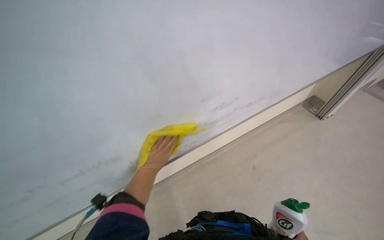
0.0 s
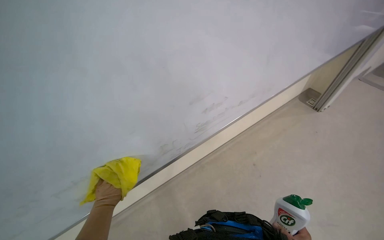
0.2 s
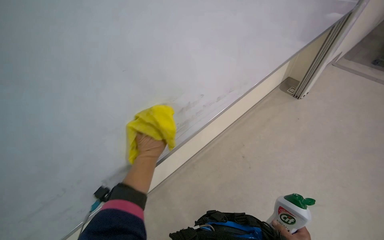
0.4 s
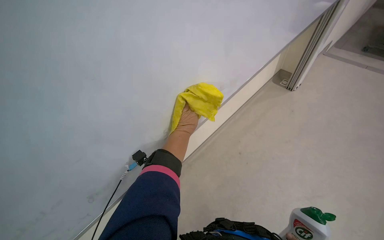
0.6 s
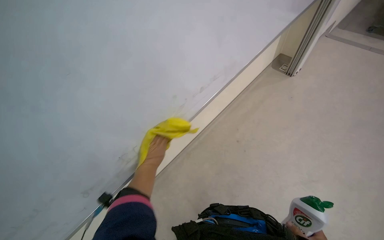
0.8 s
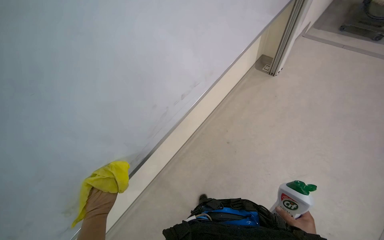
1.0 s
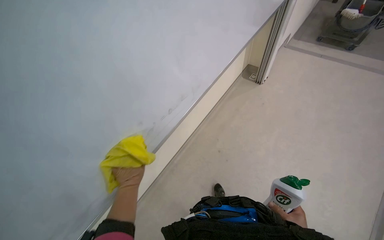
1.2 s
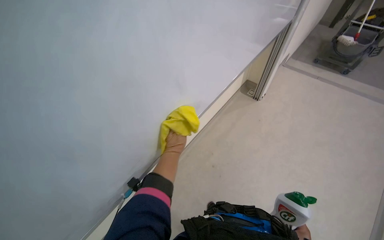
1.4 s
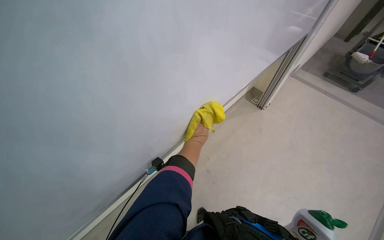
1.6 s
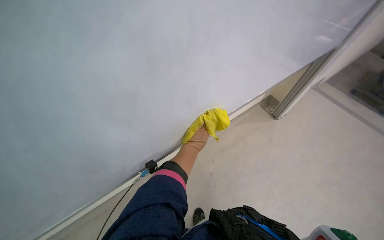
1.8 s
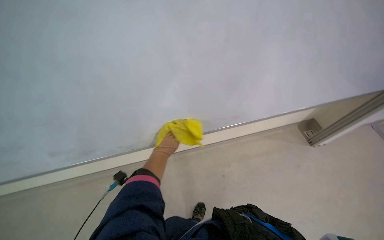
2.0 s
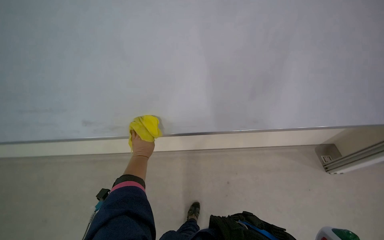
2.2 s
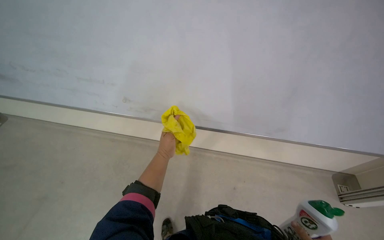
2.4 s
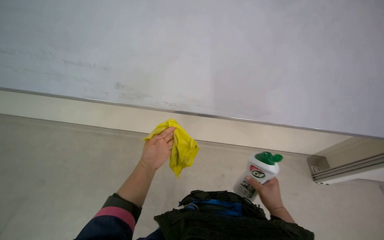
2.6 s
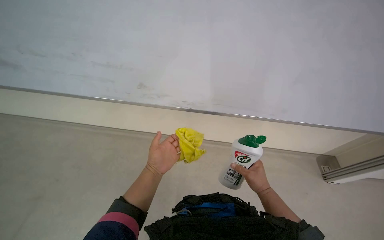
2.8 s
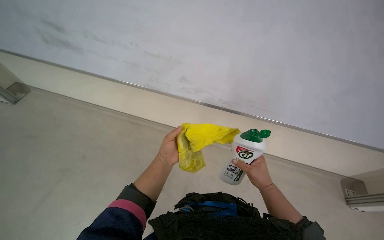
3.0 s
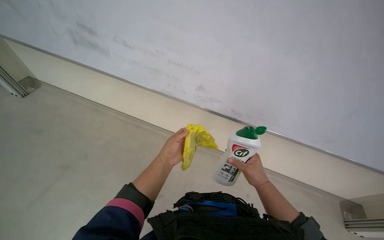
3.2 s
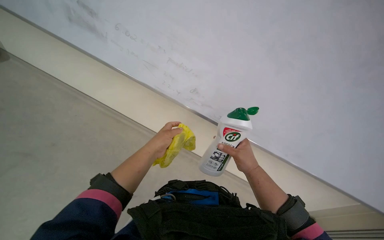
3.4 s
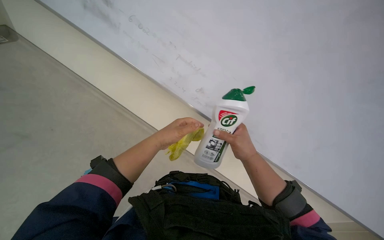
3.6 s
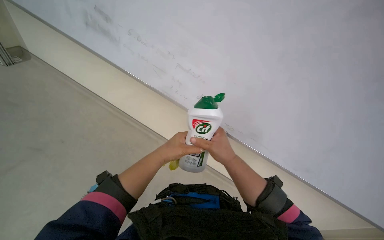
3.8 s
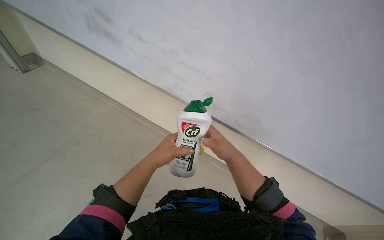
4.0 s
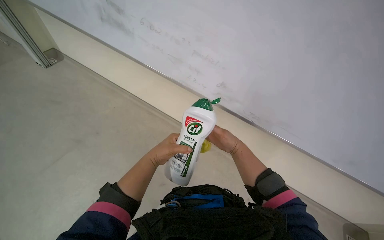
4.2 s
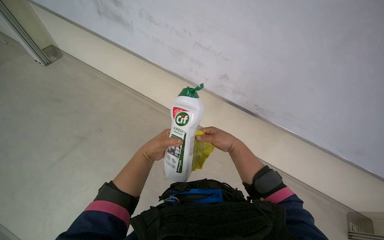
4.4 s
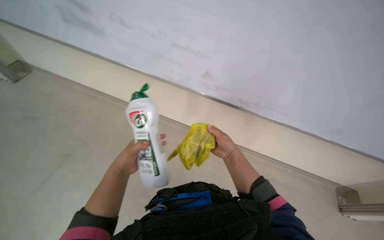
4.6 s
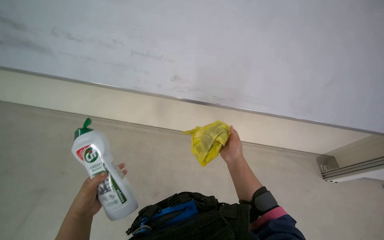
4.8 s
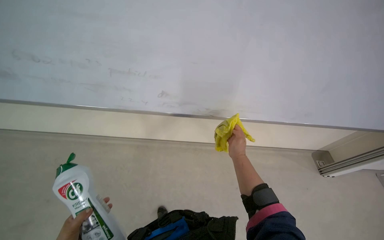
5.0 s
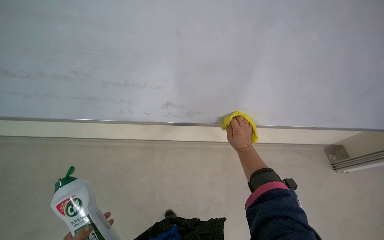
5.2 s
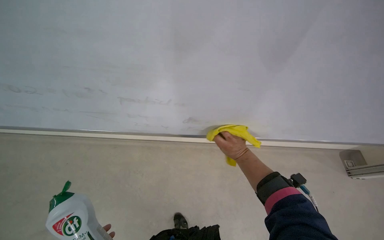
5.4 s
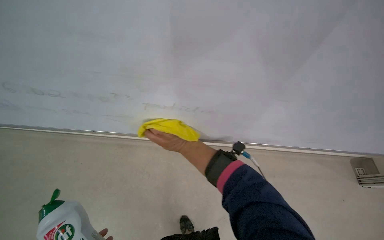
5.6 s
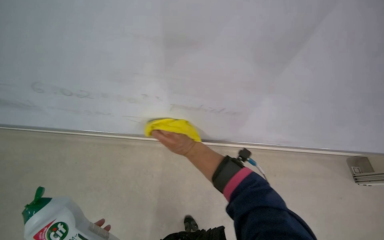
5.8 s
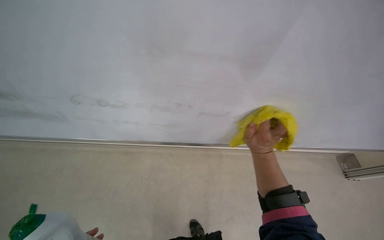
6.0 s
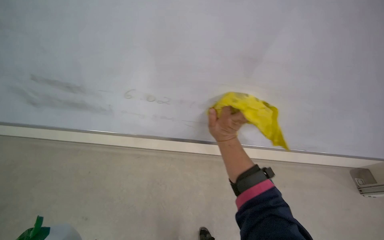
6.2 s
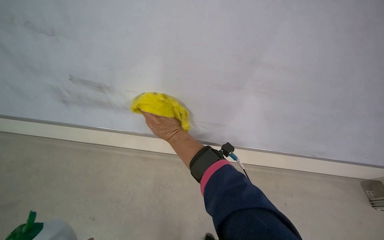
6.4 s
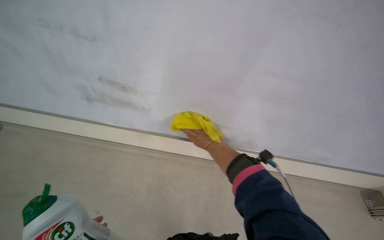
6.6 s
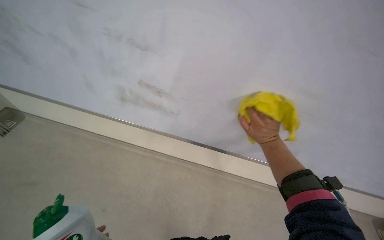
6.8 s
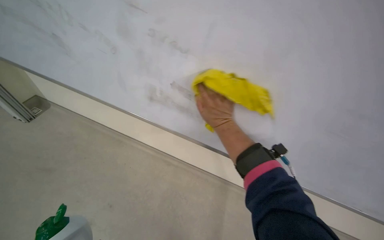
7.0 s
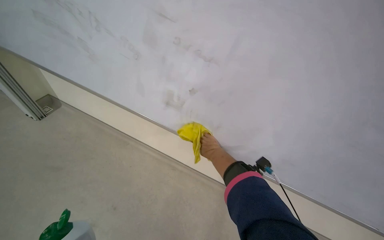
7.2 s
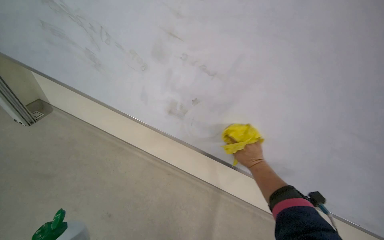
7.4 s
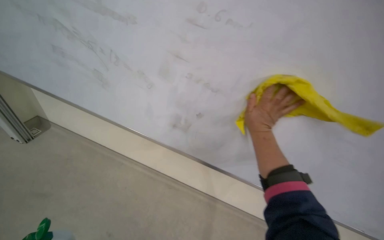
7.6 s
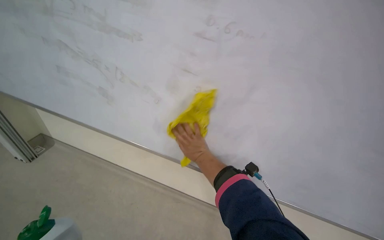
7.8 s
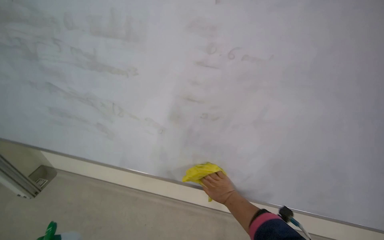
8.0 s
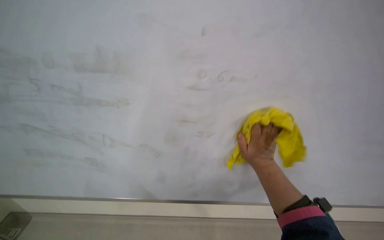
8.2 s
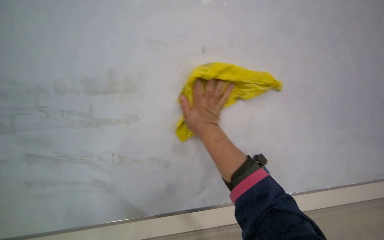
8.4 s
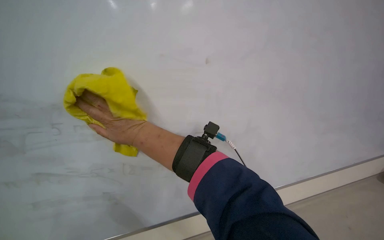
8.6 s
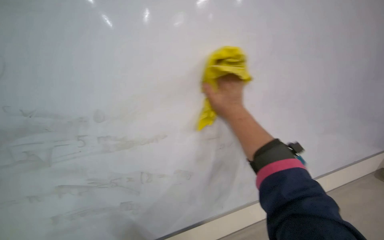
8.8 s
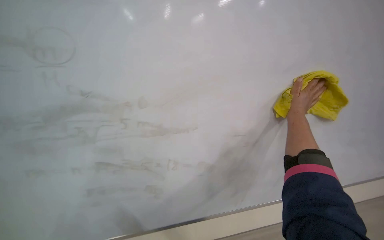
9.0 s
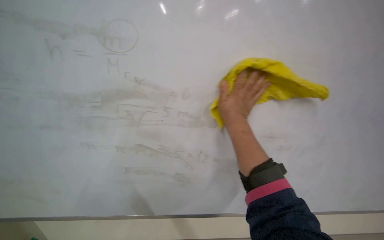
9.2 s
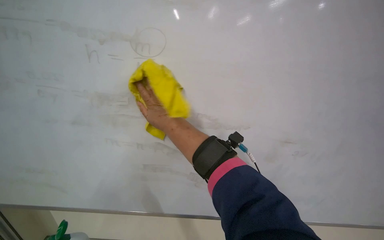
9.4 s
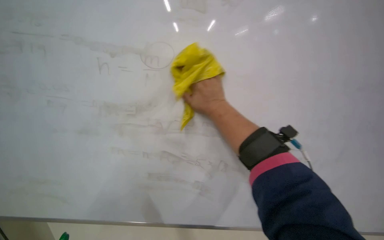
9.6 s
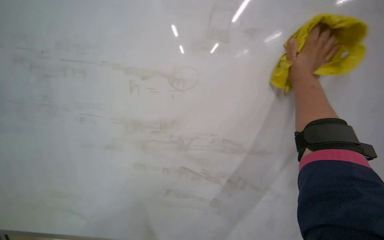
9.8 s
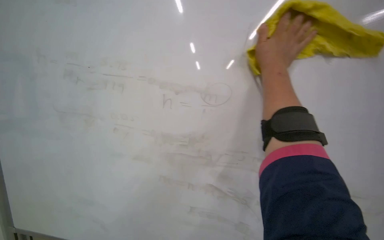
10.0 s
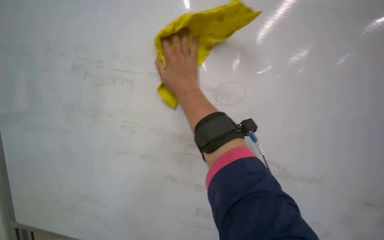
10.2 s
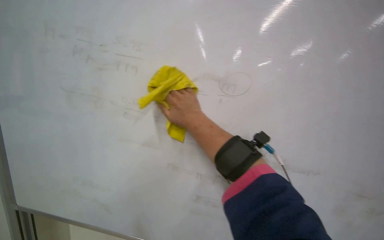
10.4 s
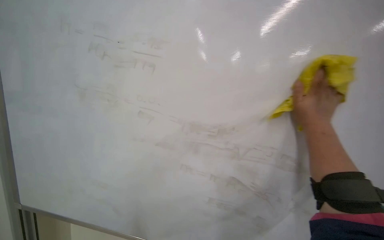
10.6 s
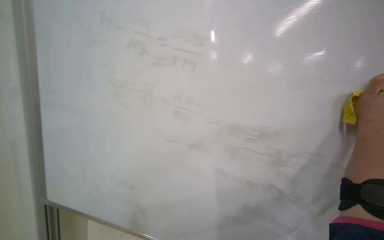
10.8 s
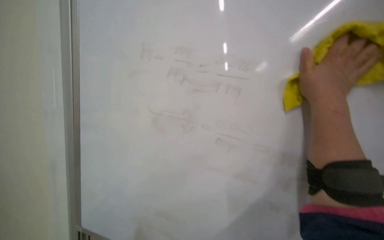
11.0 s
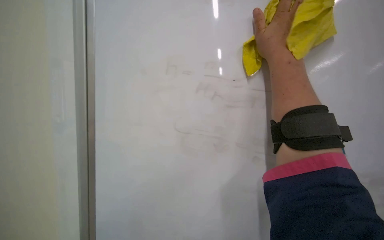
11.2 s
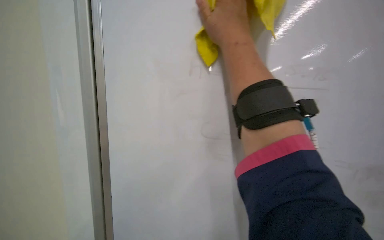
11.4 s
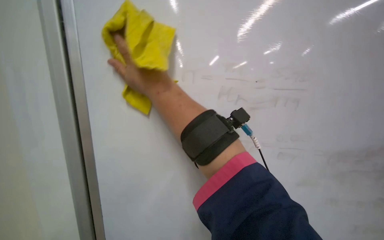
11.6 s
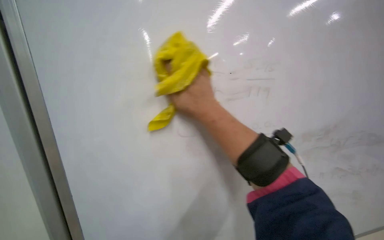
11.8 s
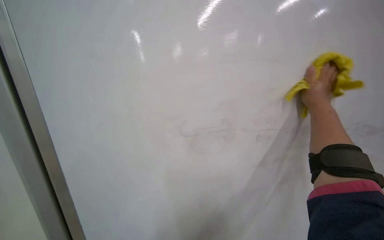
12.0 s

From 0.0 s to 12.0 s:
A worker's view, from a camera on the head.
Job: wiping surfaces.
The whole recording: Cleaning whiteboard. The worker prepares cleaning supplies and wipes the whiteboard with a cloth and cleaner.
From 0.0 s to 1.6 s: The camera sweeps to the right, by some 15 degrees. The left hand swings left and right, about 25 cm each way, with 3 reversals.
From 1.6 s to 3.0 s: The head turns to the left by roughly 45 degrees.
From 3.0 s to 4.4 s: The right hand travels up the picture by about 15 cm.
From 6.0 s to 7.6 s: The camera travels roughly 50 cm. The wearer looks approximately 15 degrees further upward.
From 7.6 s to 9.0 s: The right hand goes to the left and returns, roughly 50 cm each way.
From 10.4 s to 12.0 s: The wearer looks approximately 15 degrees further upward. The right hand goes left and right, roughly 50 cm each way, reversing 2 times.

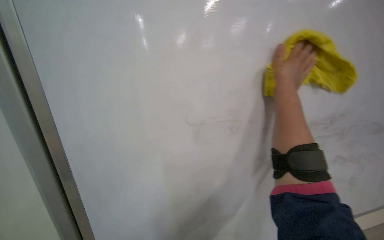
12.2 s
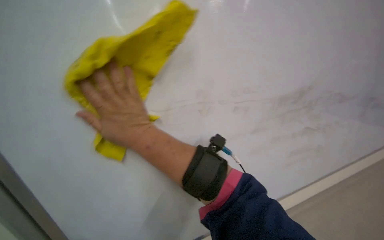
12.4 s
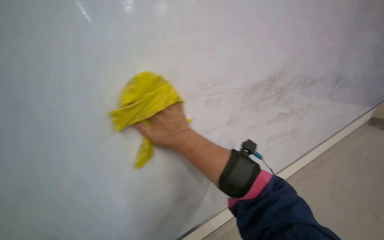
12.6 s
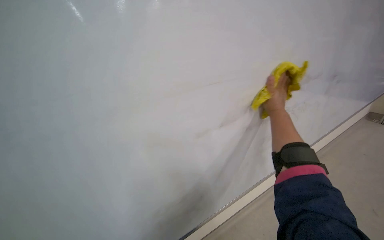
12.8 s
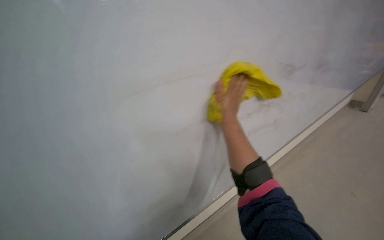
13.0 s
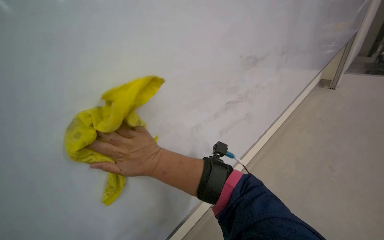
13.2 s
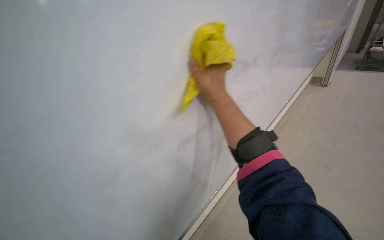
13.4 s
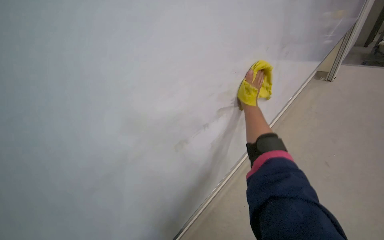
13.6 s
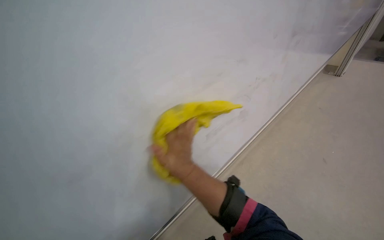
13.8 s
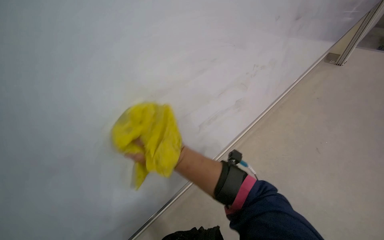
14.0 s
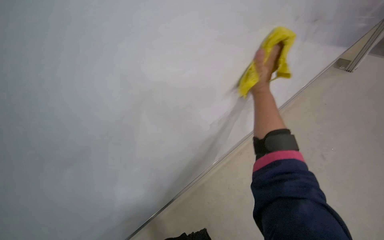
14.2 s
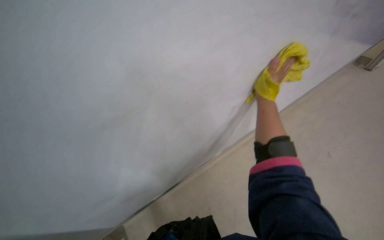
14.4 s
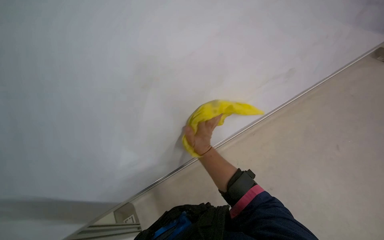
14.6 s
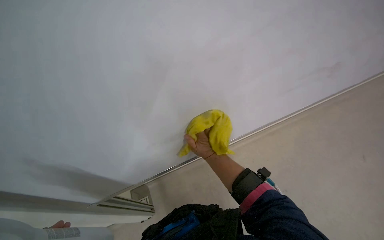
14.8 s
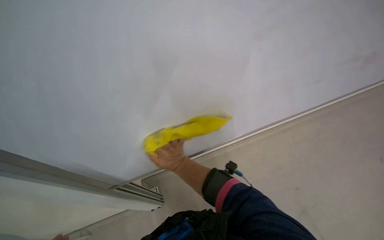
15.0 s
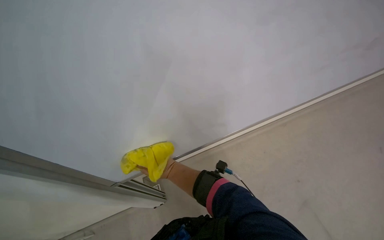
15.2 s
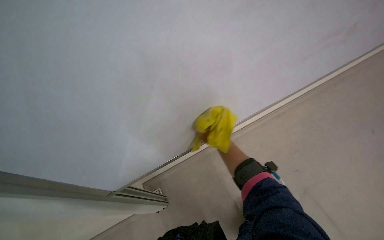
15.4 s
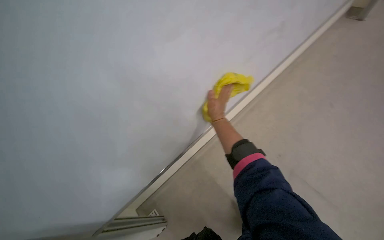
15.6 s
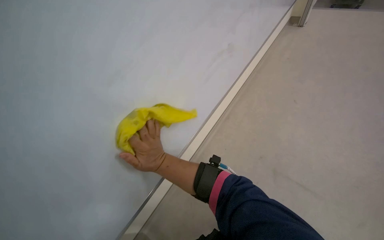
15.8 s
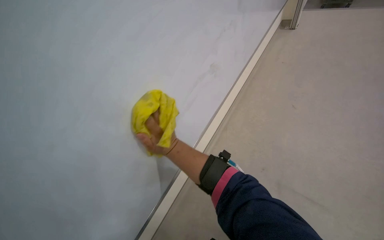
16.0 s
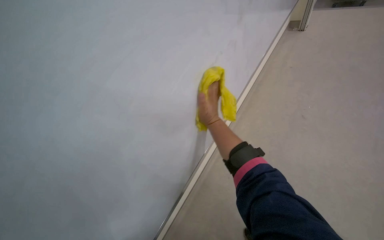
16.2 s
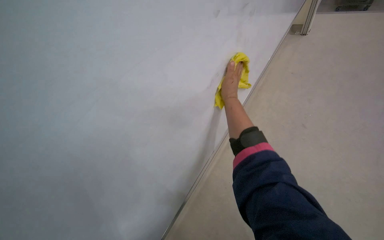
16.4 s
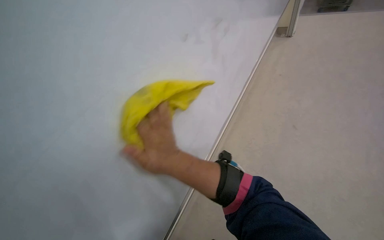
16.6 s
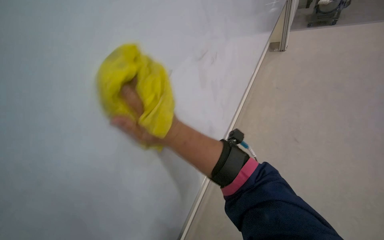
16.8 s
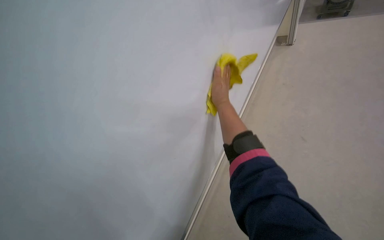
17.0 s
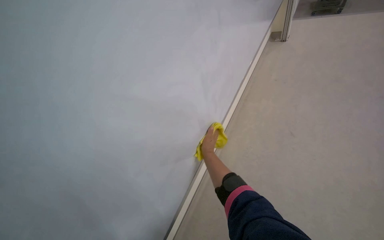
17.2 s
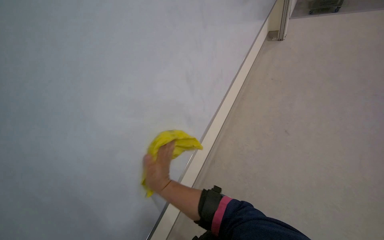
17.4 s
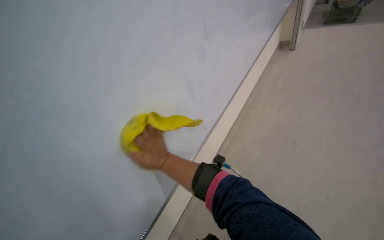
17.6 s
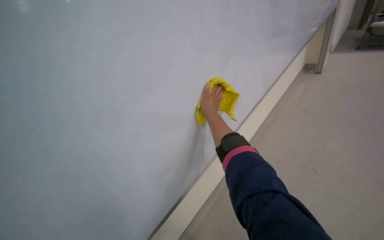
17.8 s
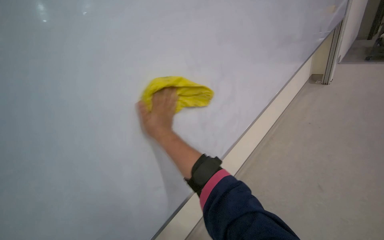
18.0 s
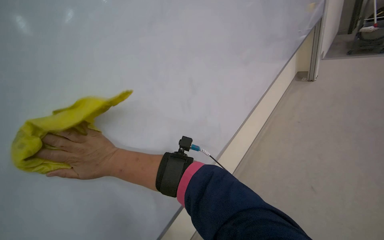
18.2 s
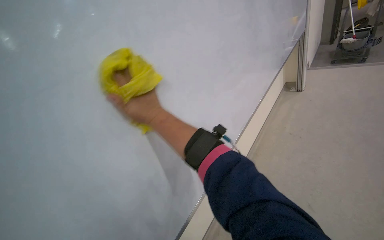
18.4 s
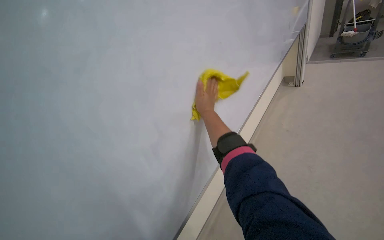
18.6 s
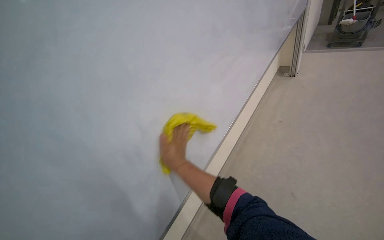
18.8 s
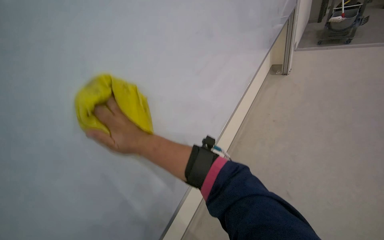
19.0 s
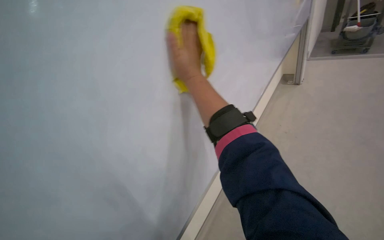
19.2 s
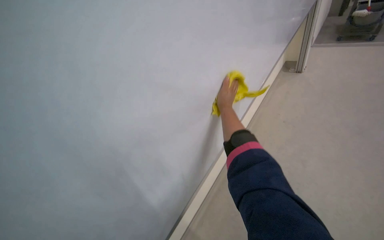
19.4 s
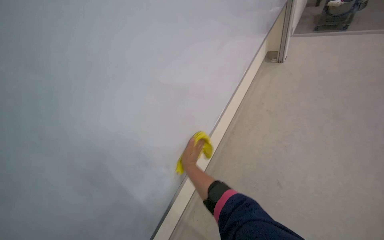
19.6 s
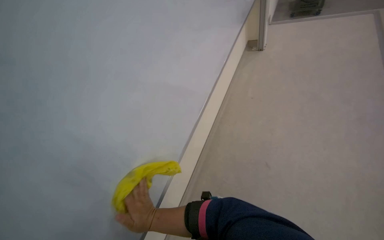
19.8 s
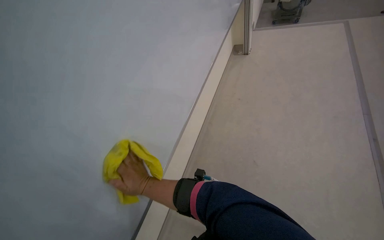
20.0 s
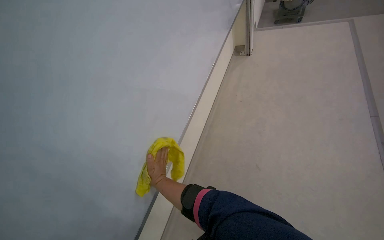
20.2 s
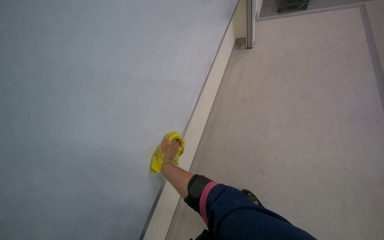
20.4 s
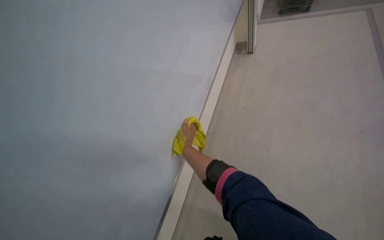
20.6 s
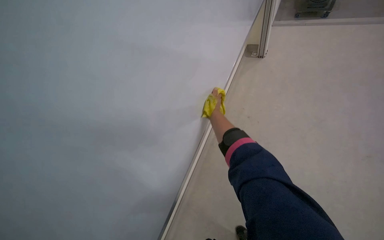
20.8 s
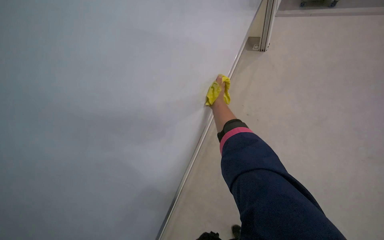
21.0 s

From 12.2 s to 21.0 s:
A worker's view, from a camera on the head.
Job: wiping surfaces.
The whole recording: Cleaning whiteboard. The worker prepares cleaning supplies and wipes the whiteboard with a cloth and cleaner.
From 12.2 s to 13.6 s: The right hand goes left and right, approximately 40 cm each way, reversing 3 times.
From 13.6 s to 15.2 s: The right hand swings left and right, approximately 30 cm each way, with 2 reversals.
From 15.2 s to 16.6 s: The head rotates approximately 25 degrees to the right. The right hand goes up and down the picture, some 25 cm each way, reversing 3 times.
From 16.6 s to 18.0 s: The right hand goes up and down the picture, some 25 cm each way, reversing 2 times.
From 18.0 s to 19.6 s: The camera travels approximately 60 cm. The view tips downward by some 15 degrees.
From 19.6 s to 21.0 s: The right hand moves to the right, some 15 cm.
